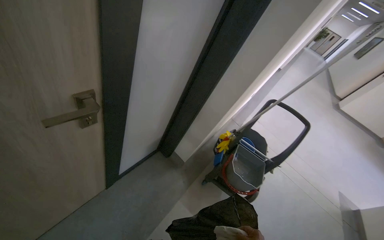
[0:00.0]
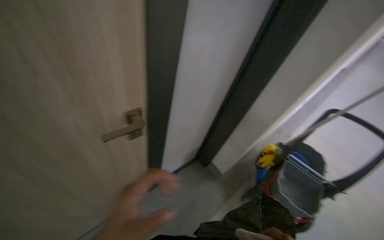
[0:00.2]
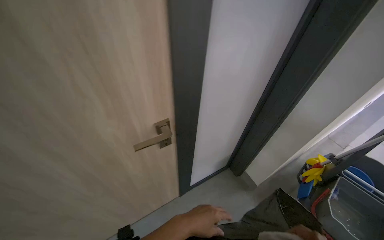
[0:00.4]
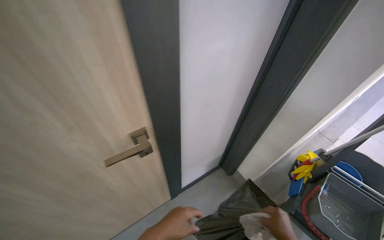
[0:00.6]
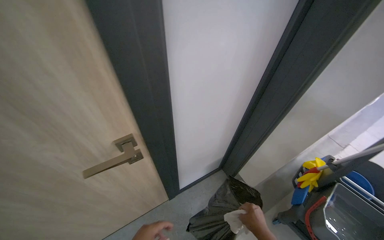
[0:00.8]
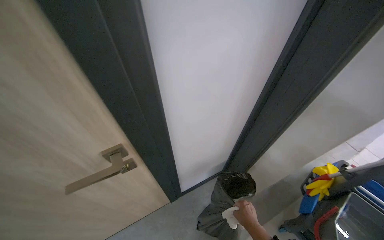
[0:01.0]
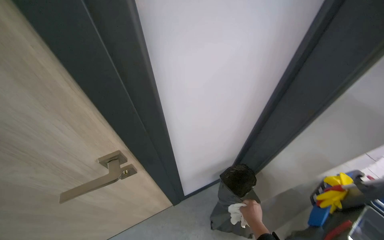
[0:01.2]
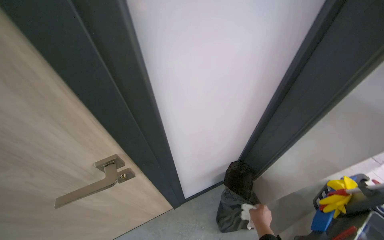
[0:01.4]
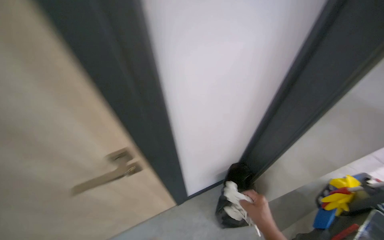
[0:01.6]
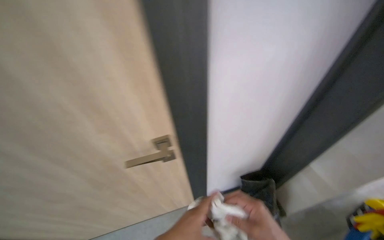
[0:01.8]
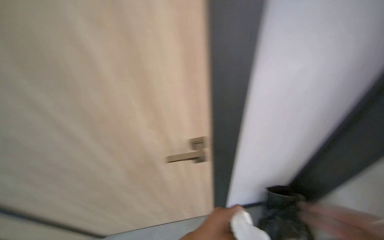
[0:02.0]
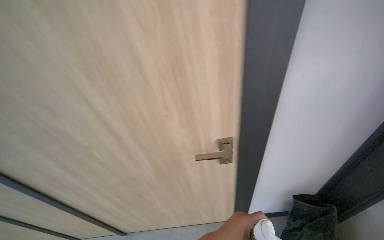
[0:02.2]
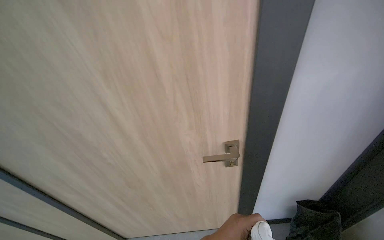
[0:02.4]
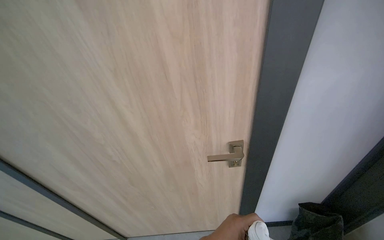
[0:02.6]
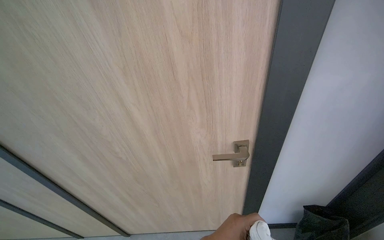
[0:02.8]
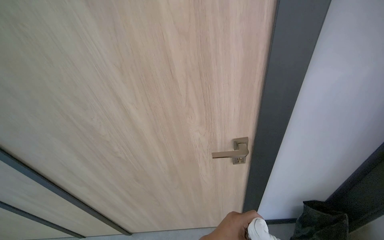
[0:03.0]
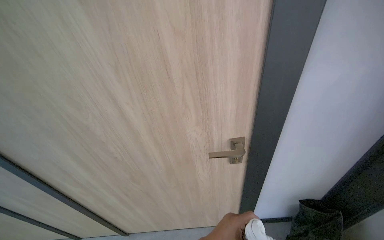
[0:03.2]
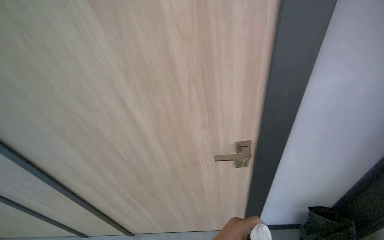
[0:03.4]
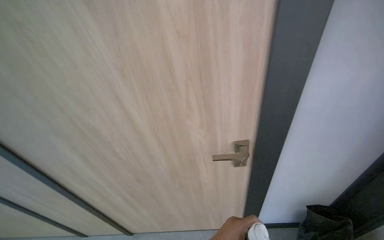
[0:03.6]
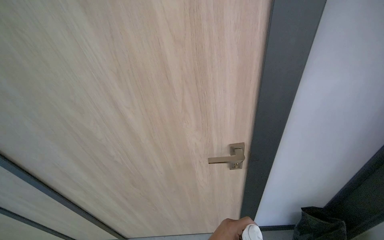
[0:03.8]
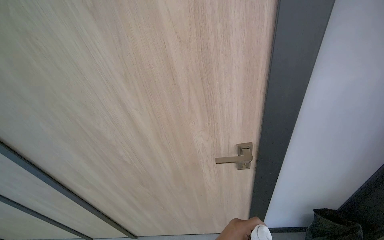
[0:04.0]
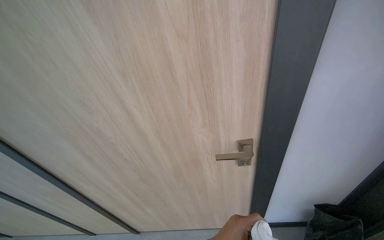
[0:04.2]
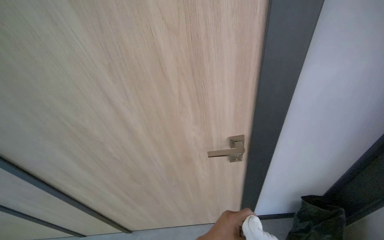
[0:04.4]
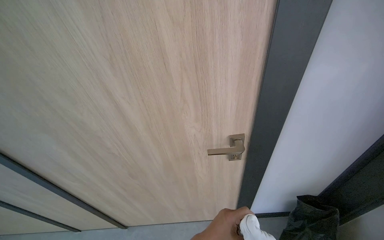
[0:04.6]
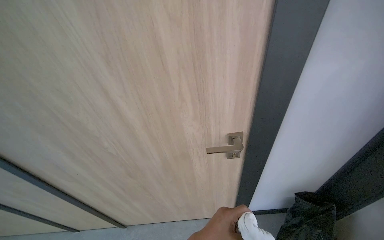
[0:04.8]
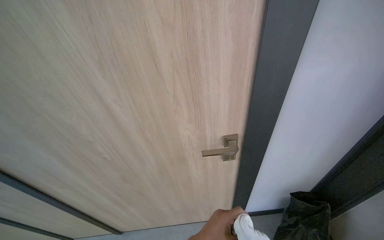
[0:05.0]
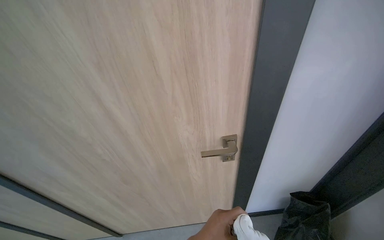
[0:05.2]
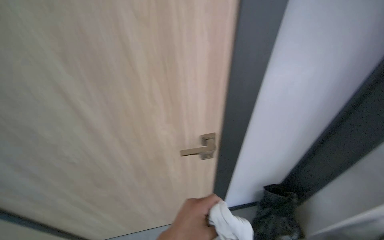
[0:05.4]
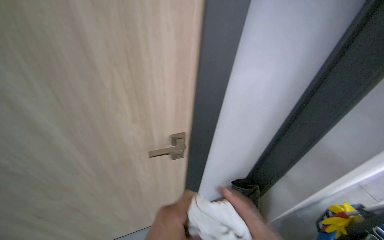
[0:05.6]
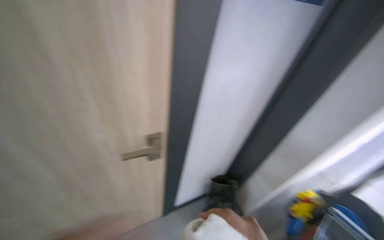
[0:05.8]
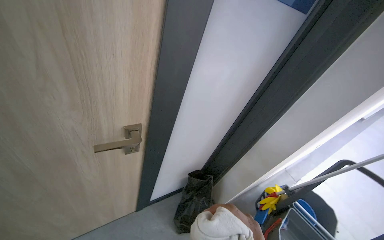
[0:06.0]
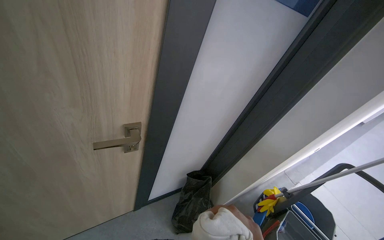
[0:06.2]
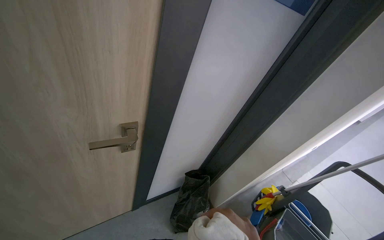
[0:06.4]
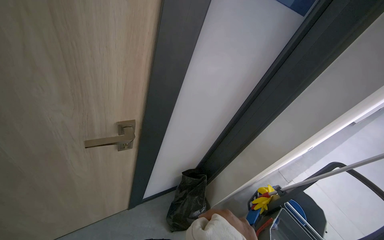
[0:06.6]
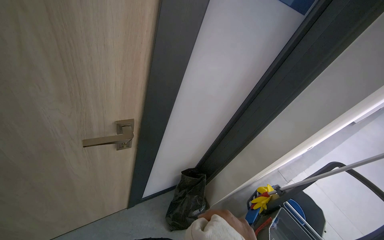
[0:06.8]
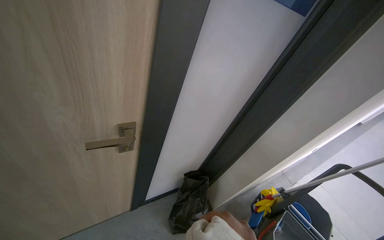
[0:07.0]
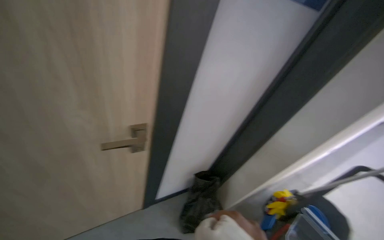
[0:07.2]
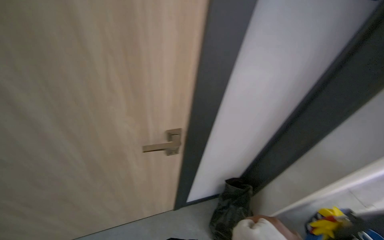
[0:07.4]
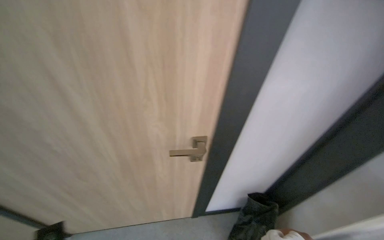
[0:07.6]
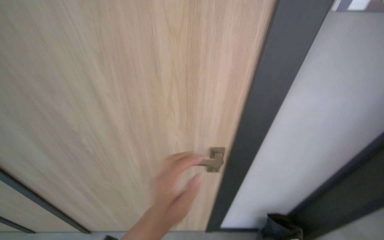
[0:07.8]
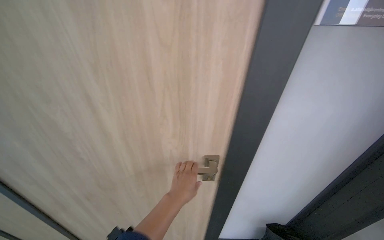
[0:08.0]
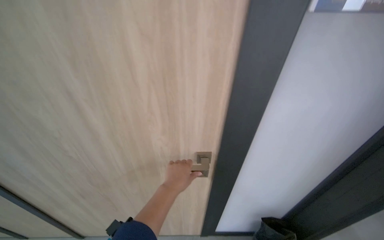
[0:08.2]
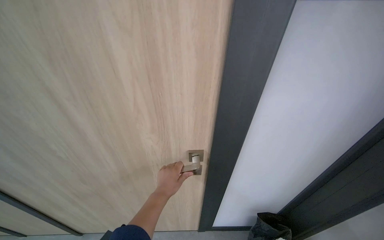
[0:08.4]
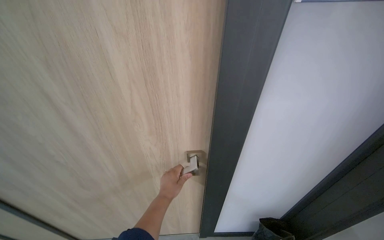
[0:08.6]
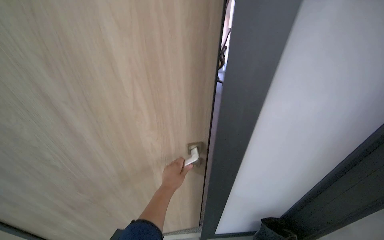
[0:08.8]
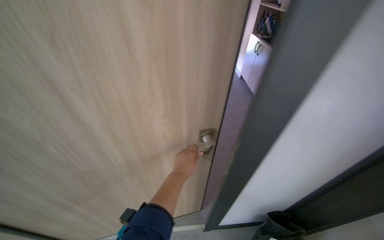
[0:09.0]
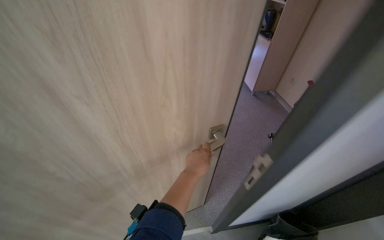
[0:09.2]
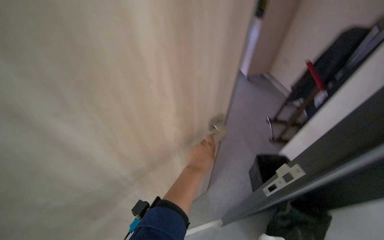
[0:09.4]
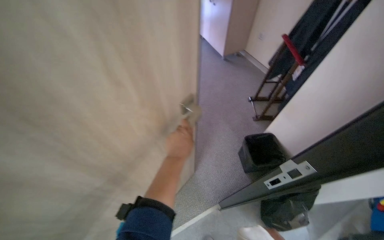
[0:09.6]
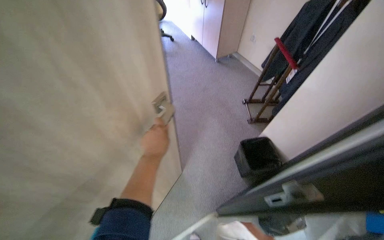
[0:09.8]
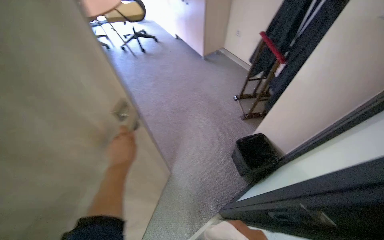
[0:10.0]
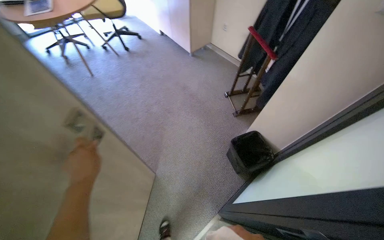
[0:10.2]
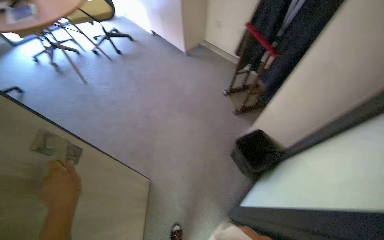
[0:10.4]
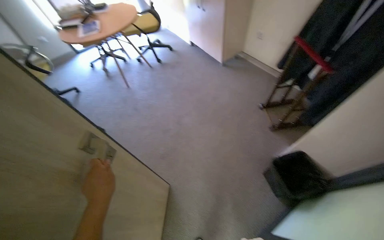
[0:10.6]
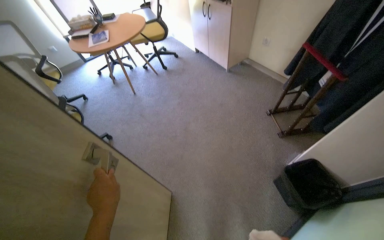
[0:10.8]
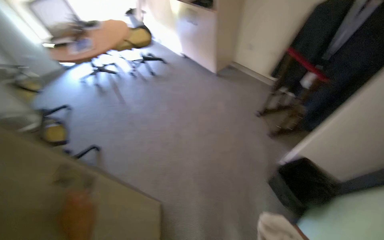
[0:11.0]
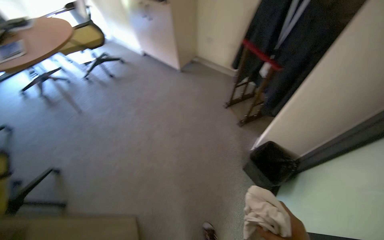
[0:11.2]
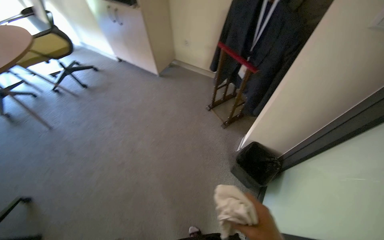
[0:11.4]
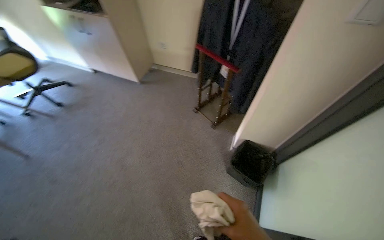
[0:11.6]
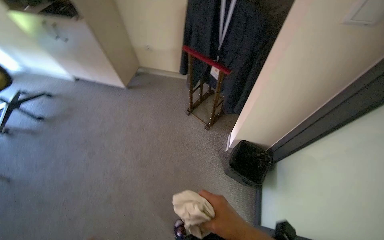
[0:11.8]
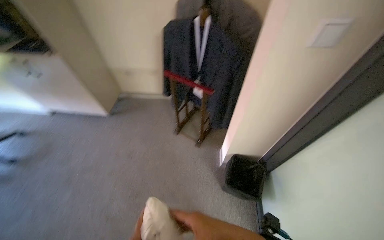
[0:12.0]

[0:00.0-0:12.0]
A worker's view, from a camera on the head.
Job: wiping surfaces.
The whole recording: Cleaning office room. The worker cleans various surfaces in an office, including door handles, cabinet handles, and desk surfaces, and empties the trash bin.
0:00.0 to 0:01.6: The camera is aimed some 35 degrees further to the left.
0:01.6 to 0:03.0: The wearer looks about 25 degrees further to the left.
0:04.4 to 0:06.0: The camera is aimed about 40 degrees further to the right.
0:06.0 to 0:07.6: The camera sweeps to the left, by approximately 25 degrees.
0:09.0 to 0:10.4: The head rotates some 30 degrees to the right. The left hand moves to the left, approximately 25 cm.
0:10.4 to 0:12.0: The wearer's head swings roughly 40 degrees to the right.

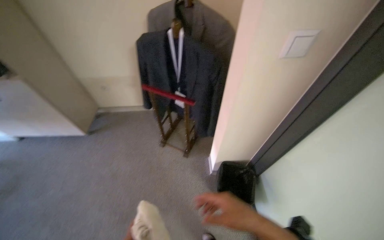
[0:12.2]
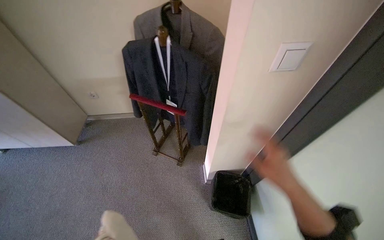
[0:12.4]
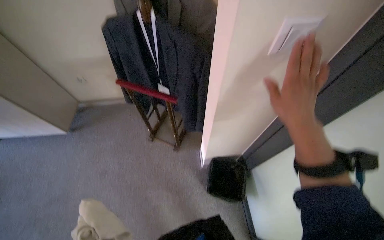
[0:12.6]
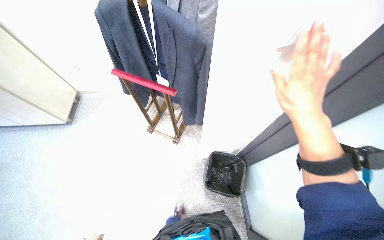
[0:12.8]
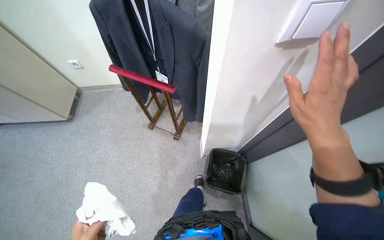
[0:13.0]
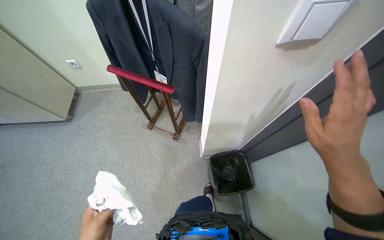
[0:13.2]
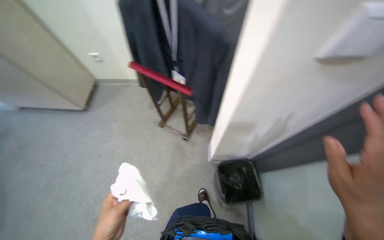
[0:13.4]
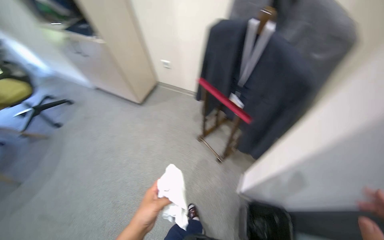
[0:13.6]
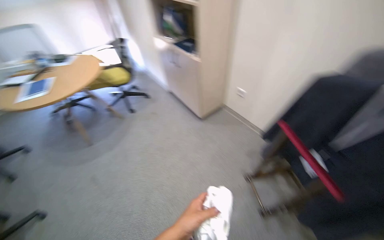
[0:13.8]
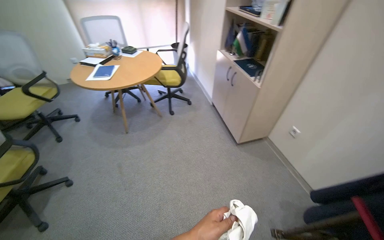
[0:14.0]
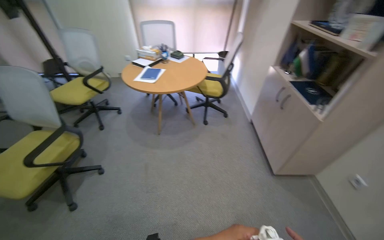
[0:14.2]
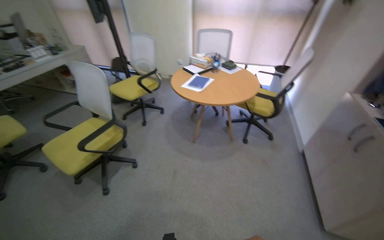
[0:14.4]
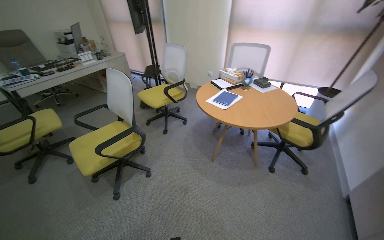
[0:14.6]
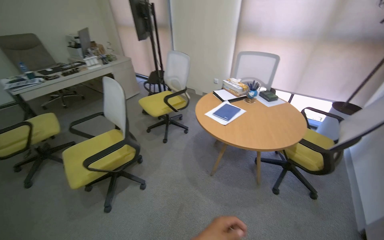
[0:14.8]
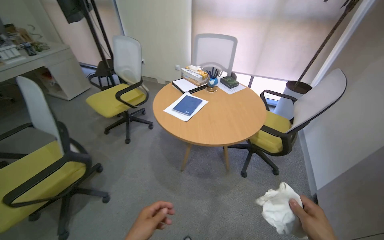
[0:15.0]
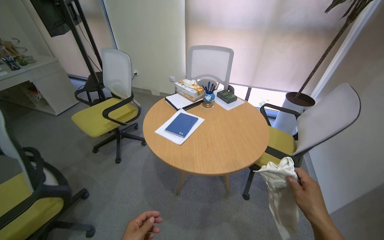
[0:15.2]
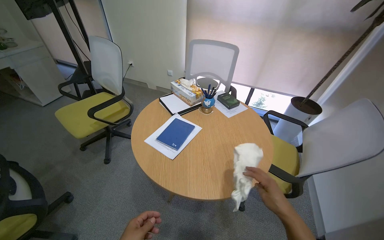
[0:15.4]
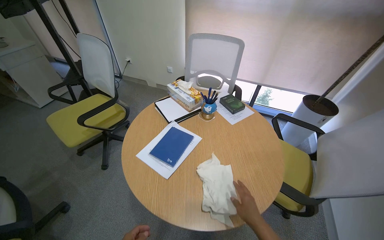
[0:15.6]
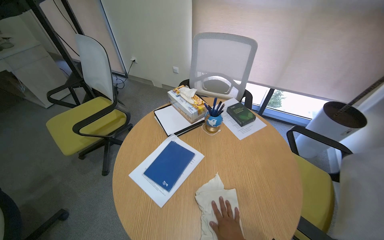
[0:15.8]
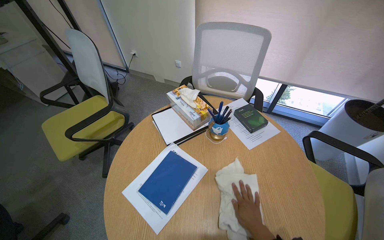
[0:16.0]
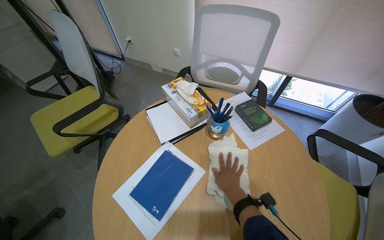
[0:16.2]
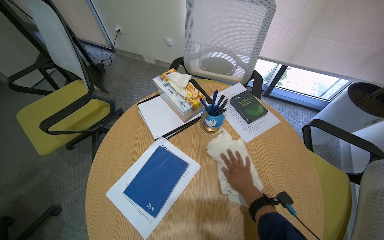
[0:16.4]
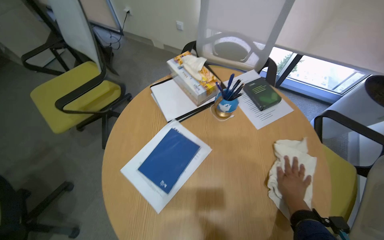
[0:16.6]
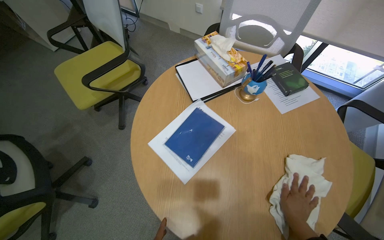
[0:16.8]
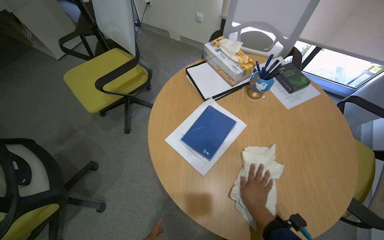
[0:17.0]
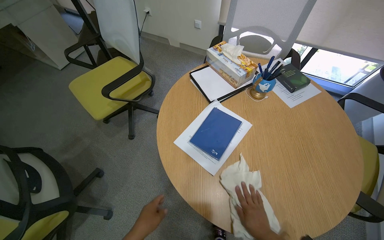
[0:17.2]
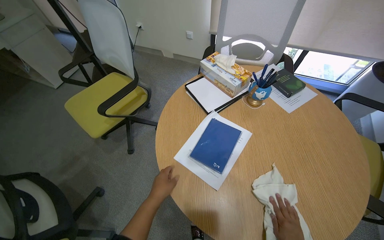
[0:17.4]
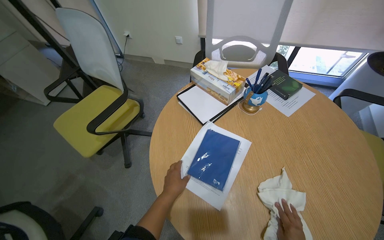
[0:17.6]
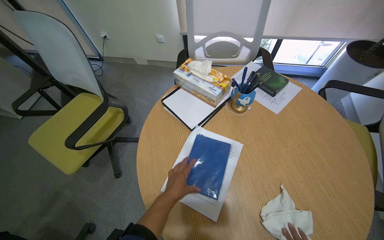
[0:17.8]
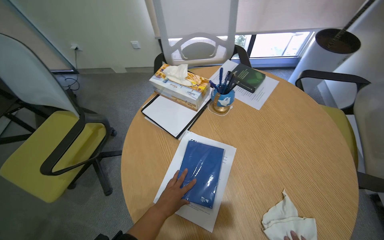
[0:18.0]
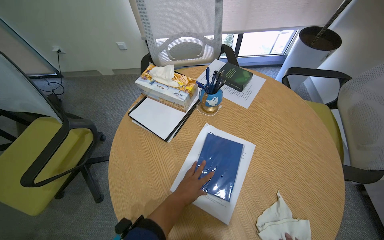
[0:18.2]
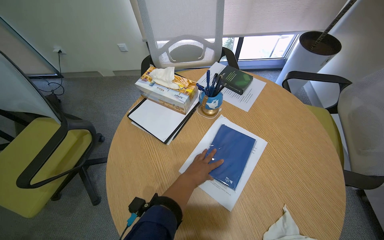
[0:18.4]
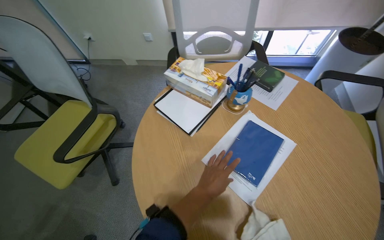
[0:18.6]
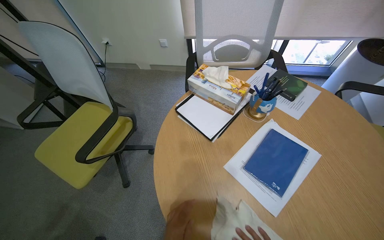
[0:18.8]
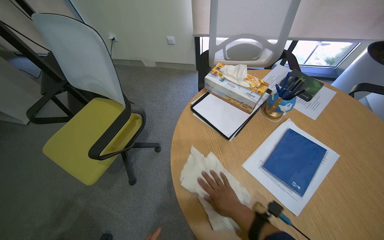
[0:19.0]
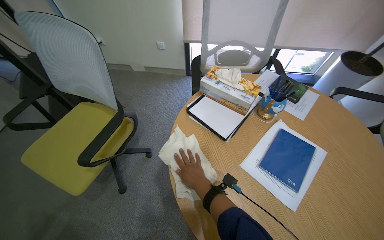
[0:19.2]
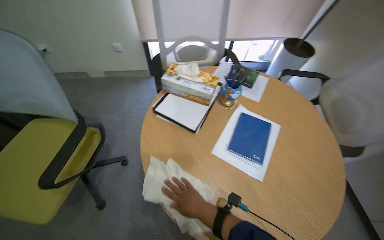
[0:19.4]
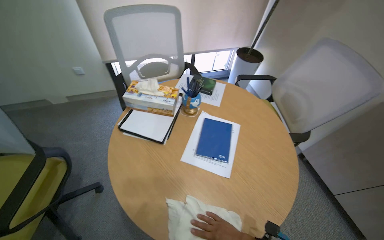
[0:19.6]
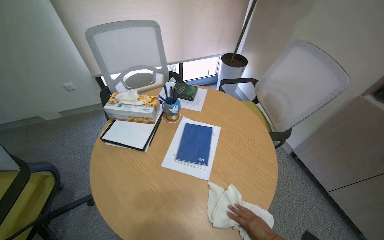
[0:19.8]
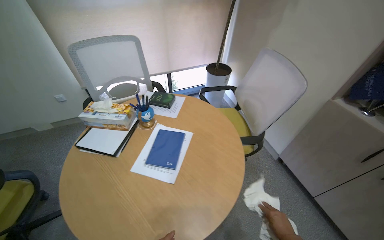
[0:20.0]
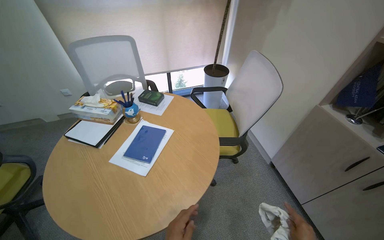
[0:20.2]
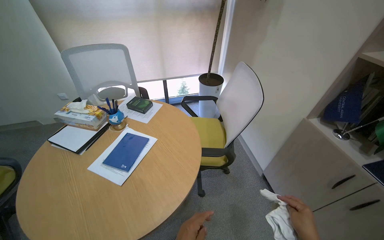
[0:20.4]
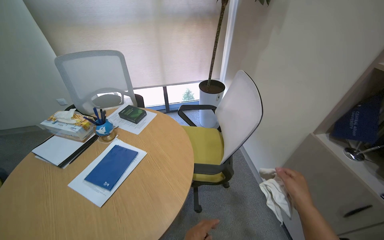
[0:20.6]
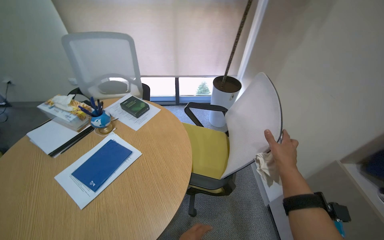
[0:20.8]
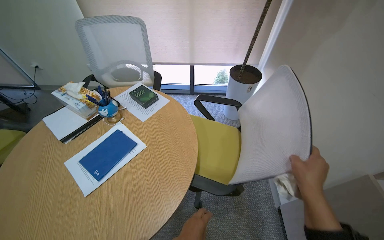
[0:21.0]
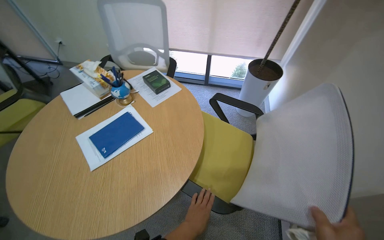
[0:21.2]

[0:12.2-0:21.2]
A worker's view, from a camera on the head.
Job: wiping surfaces.
The whole recording: Cleaning office room. The worker cleans various surfaces in an office, including door handles, cabinet handles, and desk surfaces, and empties the trash bin.
0:12.2 to 0:13.8: The wearer's head swings approximately 55 degrees to the left.
0:13.8 to 0:15.2: The wearer moves about 1 m. The wearer's head swings approximately 55 degrees to the left.
0:15.2 to 0:16.6: The camera travels roughly 70 cm. The wearer looks roughly 20 degrees further downward.
0:16.6 to 0:18.2: The wearer's head swings roughly 25 degrees to the right.
0:18.2 to 0:19.8: The head turns to the right by about 20 degrees.
0:19.8 to 0:21.2: The camera travels approximately 60 cm. The wearer looks about 35 degrees further to the left.
